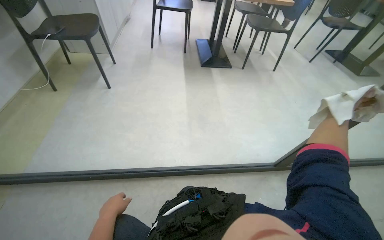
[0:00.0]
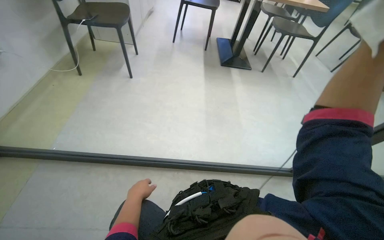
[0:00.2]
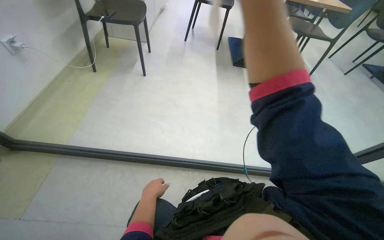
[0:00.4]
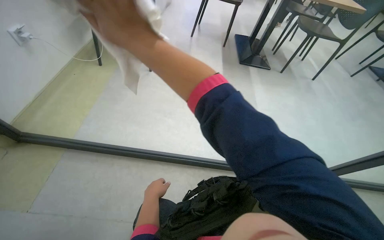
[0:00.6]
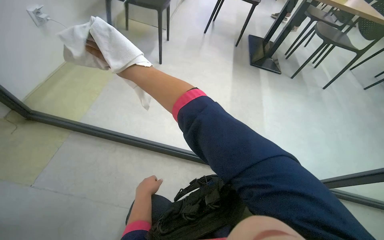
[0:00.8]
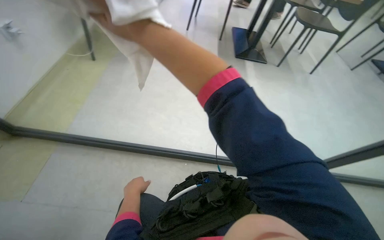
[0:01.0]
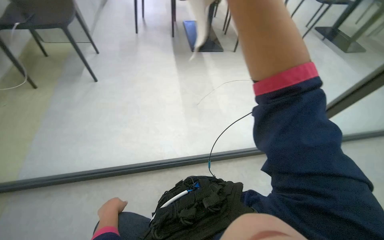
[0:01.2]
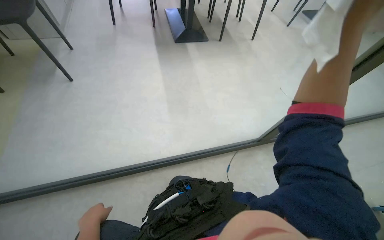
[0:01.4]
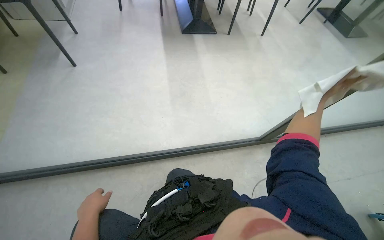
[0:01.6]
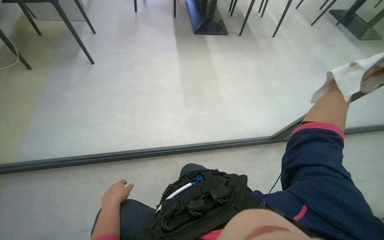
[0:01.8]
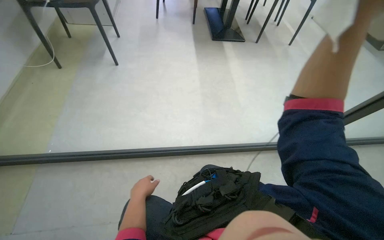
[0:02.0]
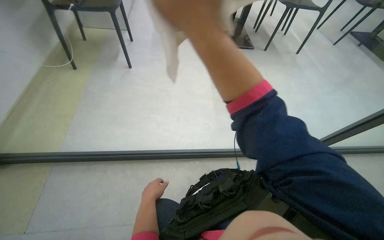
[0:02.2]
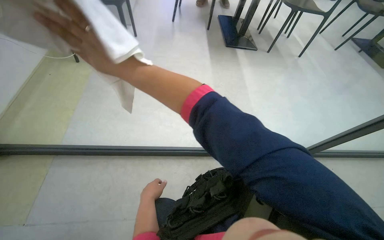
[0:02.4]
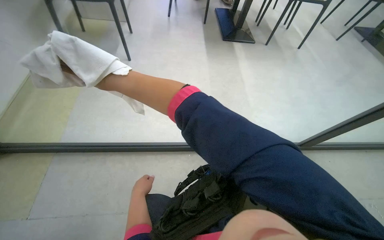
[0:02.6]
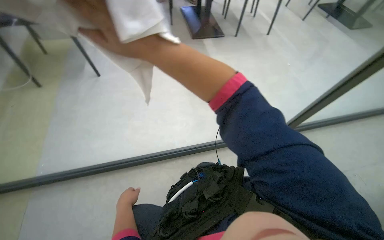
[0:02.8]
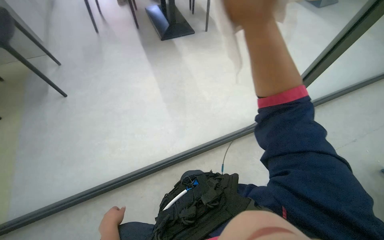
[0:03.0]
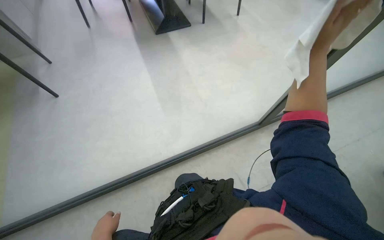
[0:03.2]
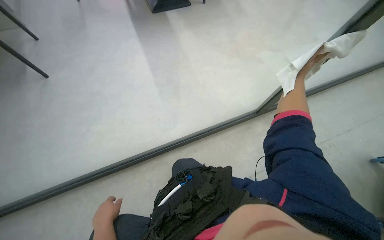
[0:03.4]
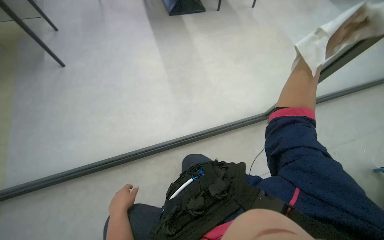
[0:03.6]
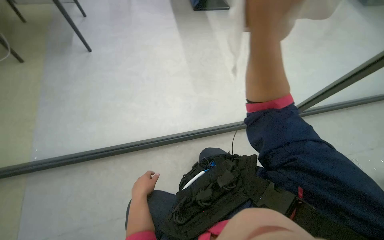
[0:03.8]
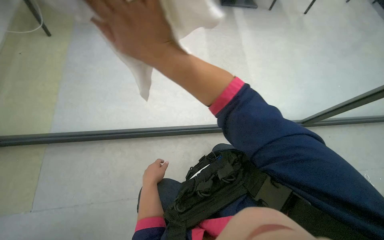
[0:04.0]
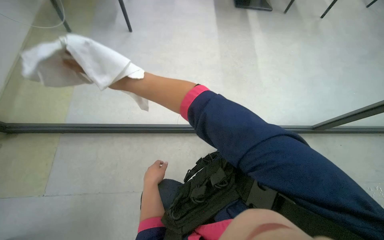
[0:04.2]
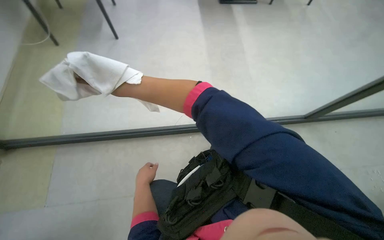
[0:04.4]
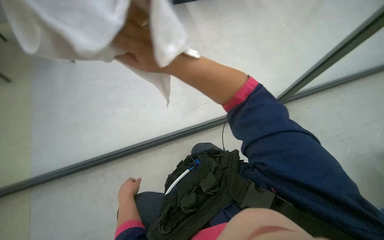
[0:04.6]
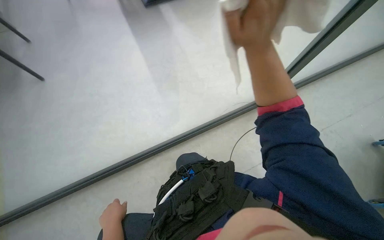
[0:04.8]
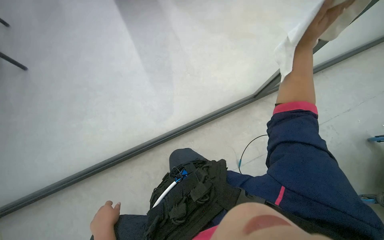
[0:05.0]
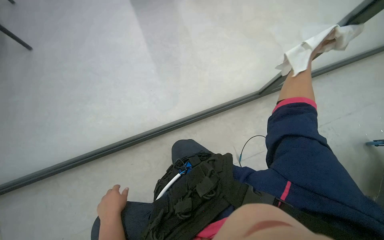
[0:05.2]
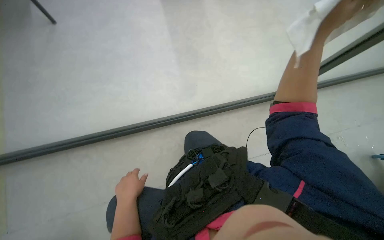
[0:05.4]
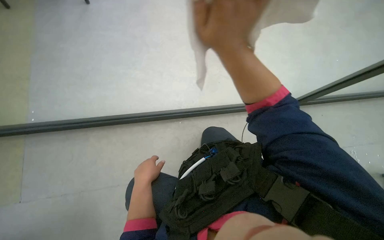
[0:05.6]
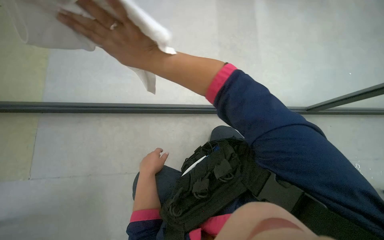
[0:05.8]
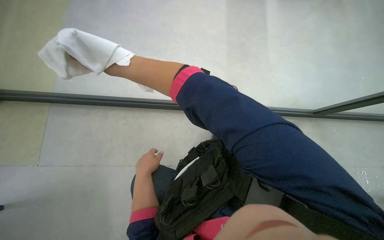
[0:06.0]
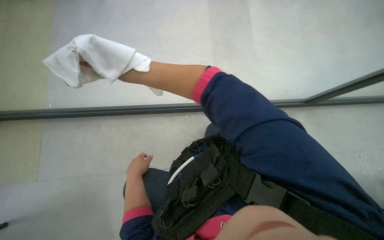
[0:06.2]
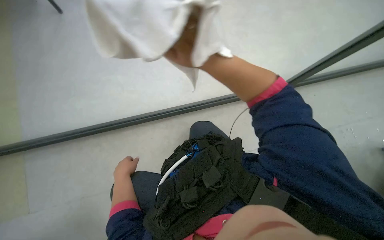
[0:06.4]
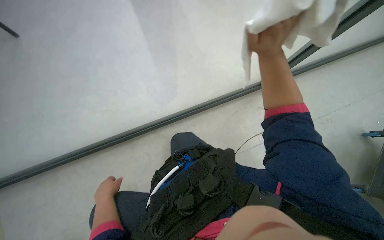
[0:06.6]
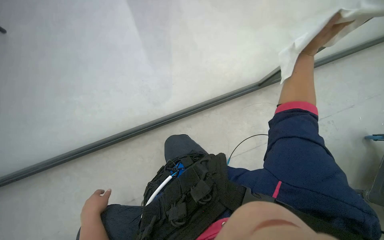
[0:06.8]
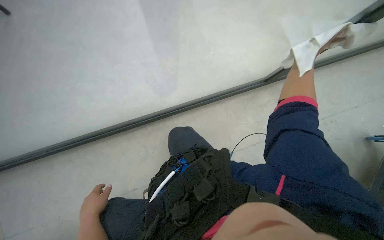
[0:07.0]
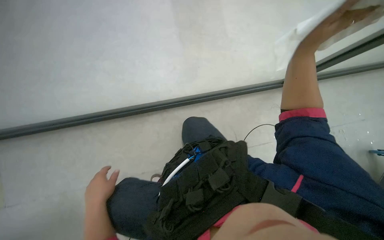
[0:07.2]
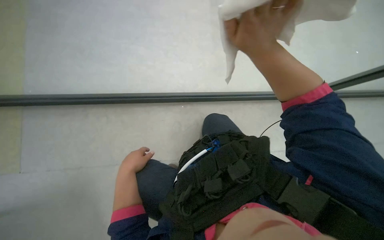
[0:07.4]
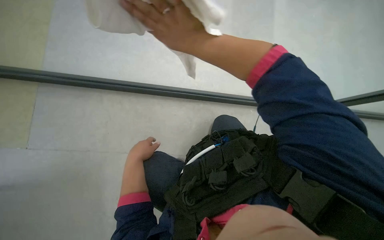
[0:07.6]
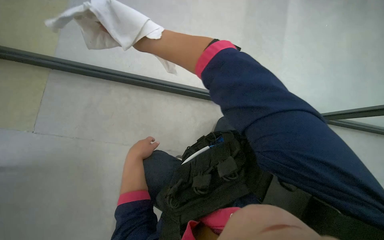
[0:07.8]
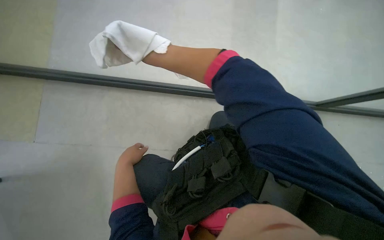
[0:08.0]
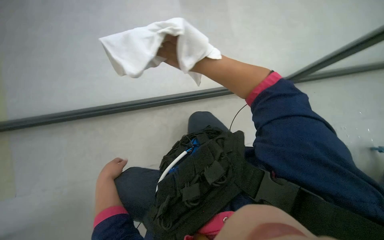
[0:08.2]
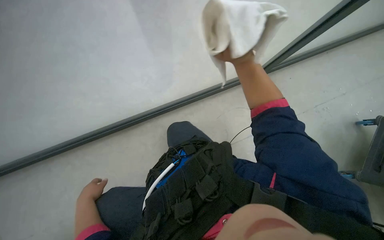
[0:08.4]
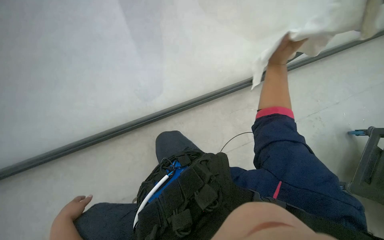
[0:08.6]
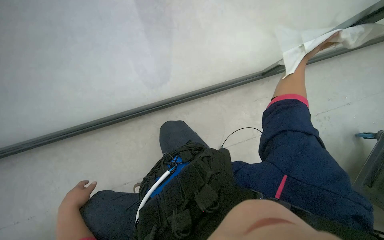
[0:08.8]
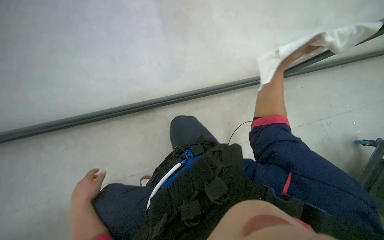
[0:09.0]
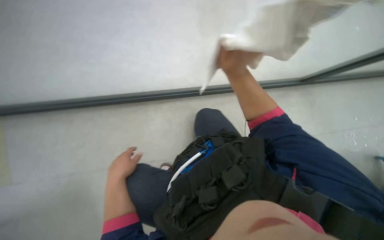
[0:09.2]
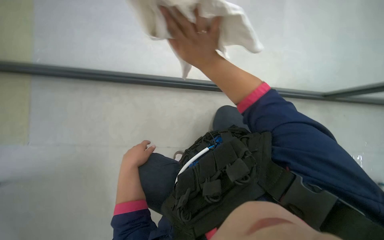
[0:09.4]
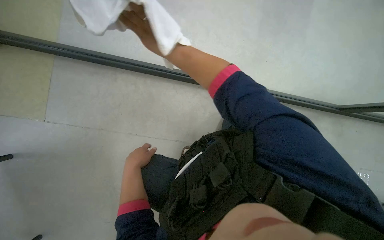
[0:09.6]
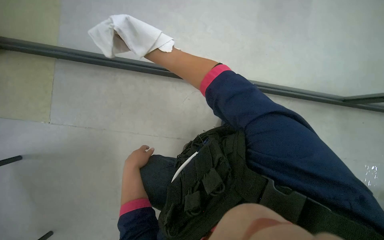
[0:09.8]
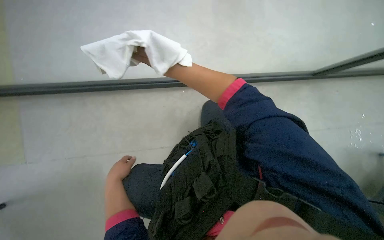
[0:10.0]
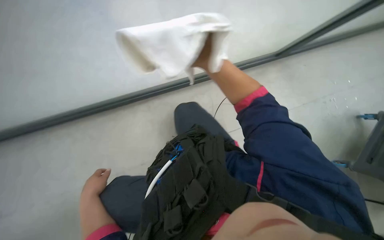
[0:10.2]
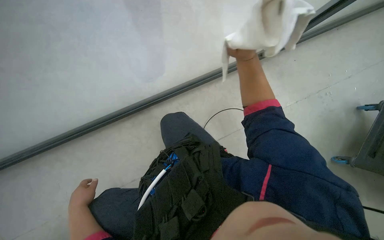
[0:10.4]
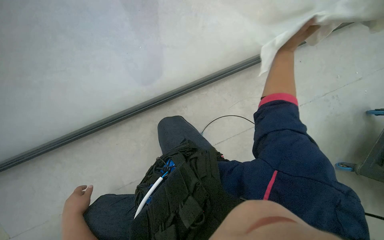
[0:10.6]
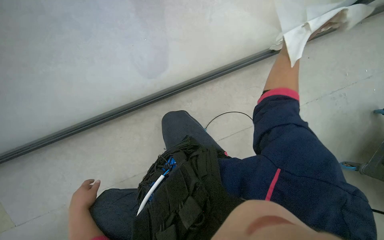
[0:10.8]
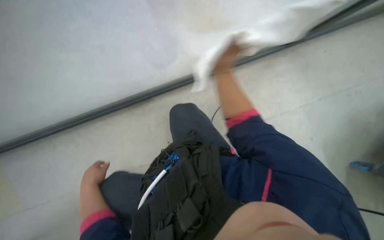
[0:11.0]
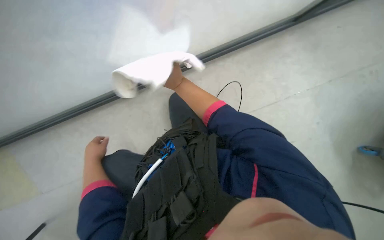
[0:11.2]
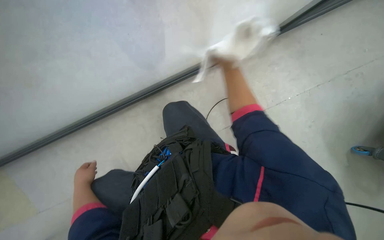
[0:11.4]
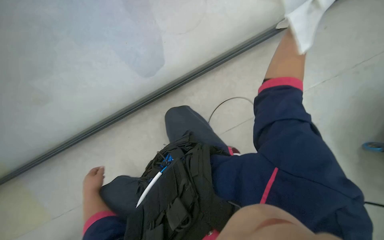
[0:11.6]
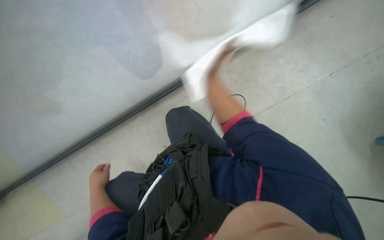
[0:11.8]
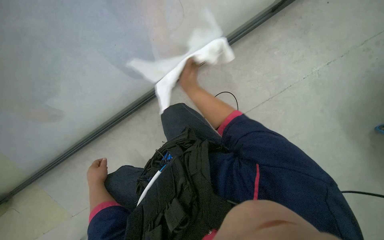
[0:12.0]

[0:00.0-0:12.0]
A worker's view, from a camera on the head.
Job: wiping surfaces.
The whole recording: Wiping glass partition. The worker wipes the glass partition with a white cloth.
0:03.0 to 0:04.4: The view tips downward by some 20 degrees.
0:06.0 to 0:07.6: The view tips downward by about 20 degrees.

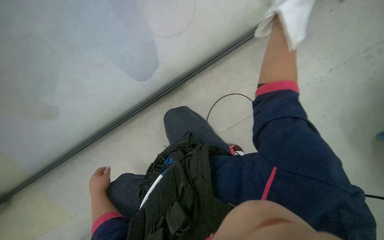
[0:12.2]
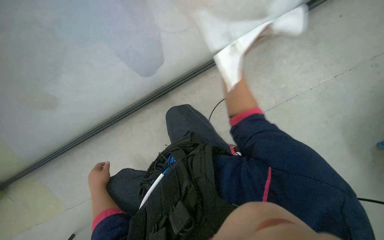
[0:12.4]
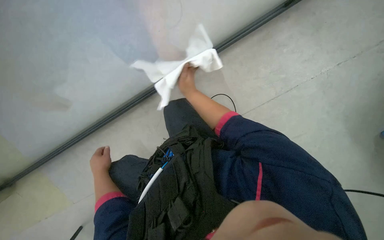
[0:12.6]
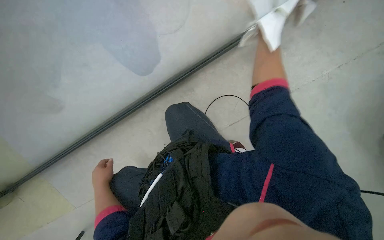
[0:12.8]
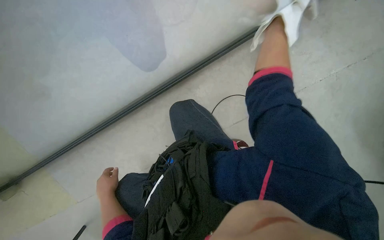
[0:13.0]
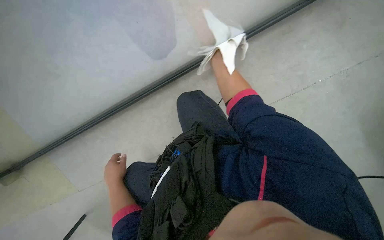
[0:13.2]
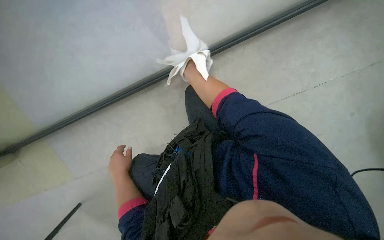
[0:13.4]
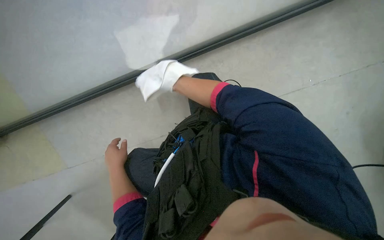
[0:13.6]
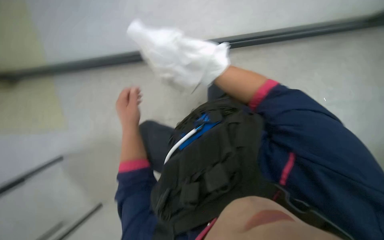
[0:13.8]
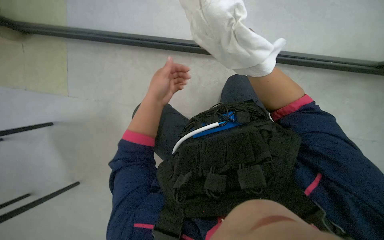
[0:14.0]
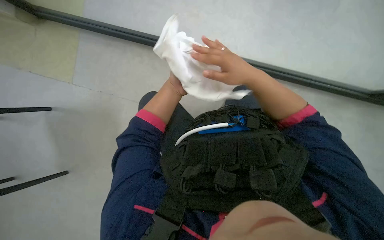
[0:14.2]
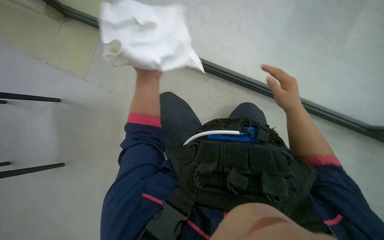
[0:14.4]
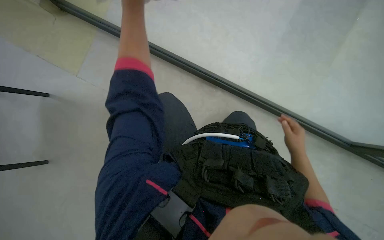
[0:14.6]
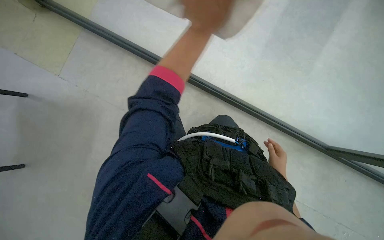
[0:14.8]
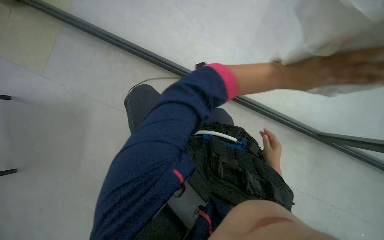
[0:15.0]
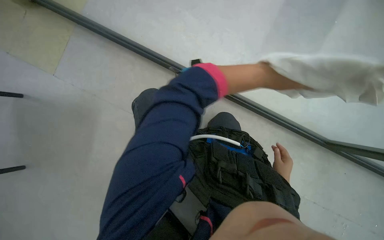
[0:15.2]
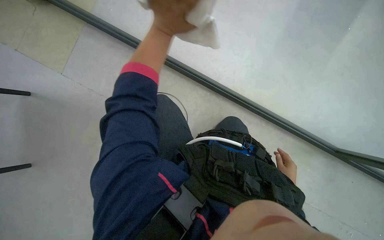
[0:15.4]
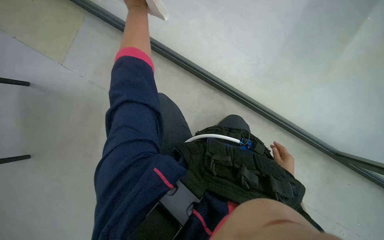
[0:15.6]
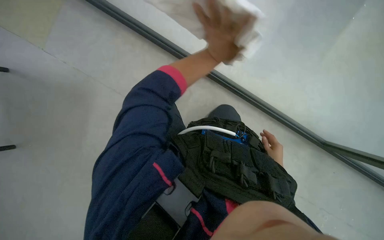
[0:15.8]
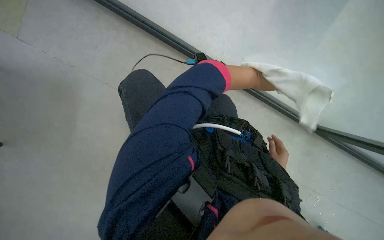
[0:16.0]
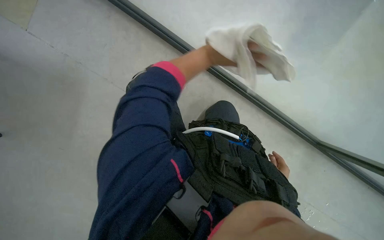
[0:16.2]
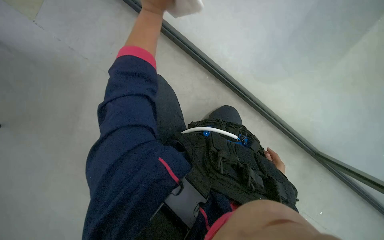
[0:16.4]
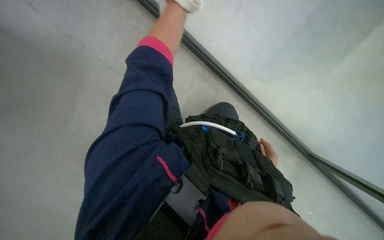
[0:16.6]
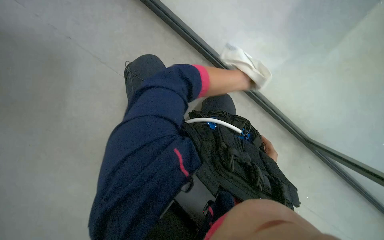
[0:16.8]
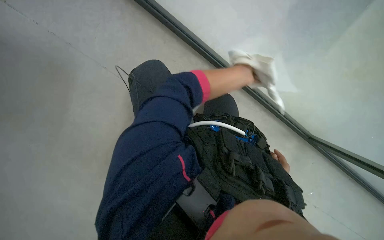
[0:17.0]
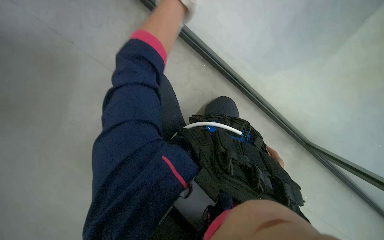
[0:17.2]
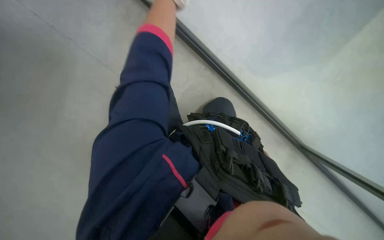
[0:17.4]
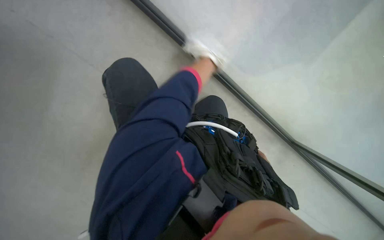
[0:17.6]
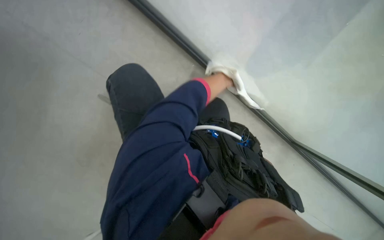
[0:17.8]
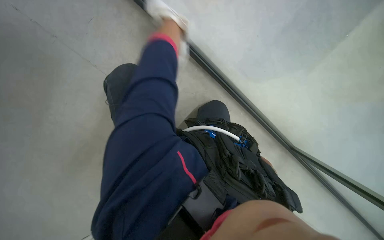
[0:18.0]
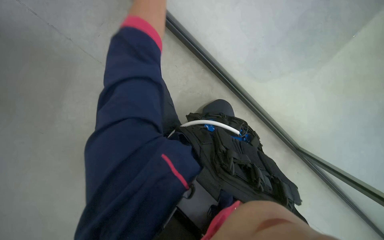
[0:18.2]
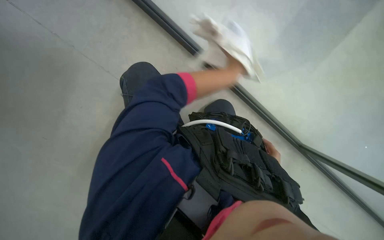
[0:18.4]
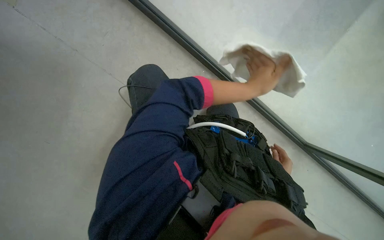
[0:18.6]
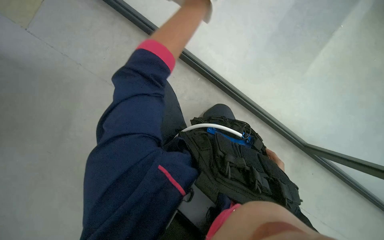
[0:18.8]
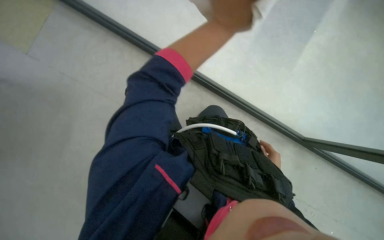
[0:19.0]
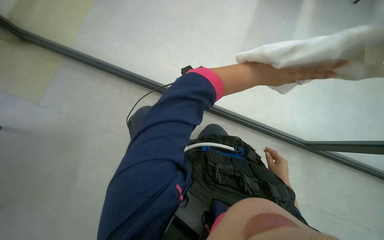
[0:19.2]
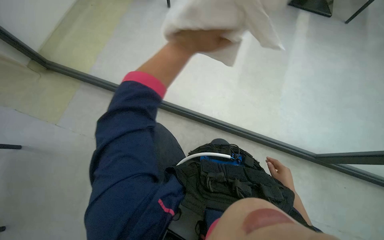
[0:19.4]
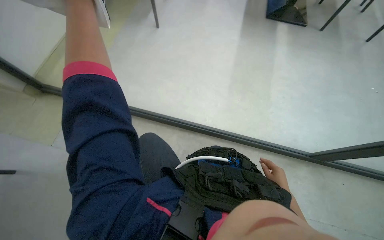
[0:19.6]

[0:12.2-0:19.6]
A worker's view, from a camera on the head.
Job: wiping surfaces.
The whole recording: Wiping glass partition. The worker wipes the glass partition with a white cloth.
0:12.2 to 0:13.6: The right hand travels to the left by some 20 cm.
0:13.6 to 0:15.2: The view tips upward by roughly 15 degrees.
0:18.2 to 0:19.6: The camera pitches upward, by some 20 degrees.
